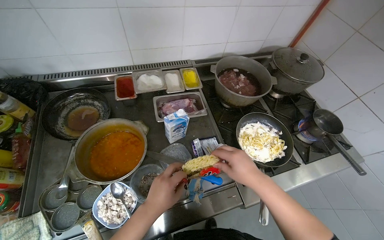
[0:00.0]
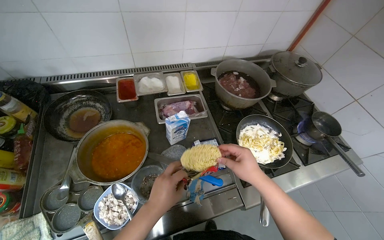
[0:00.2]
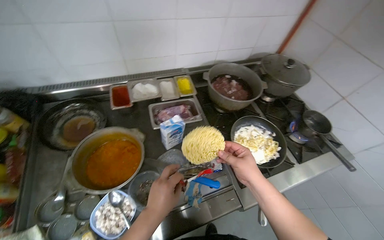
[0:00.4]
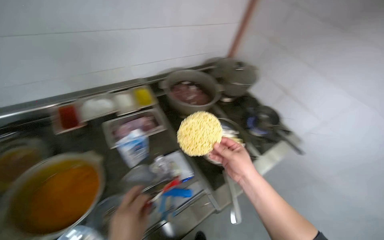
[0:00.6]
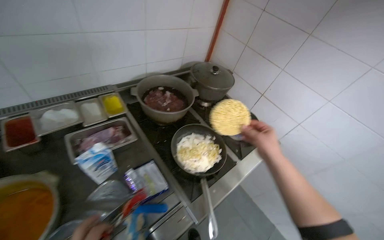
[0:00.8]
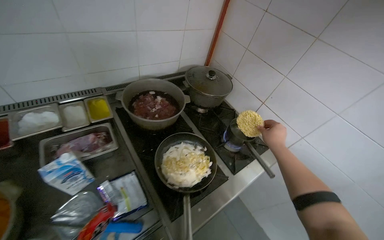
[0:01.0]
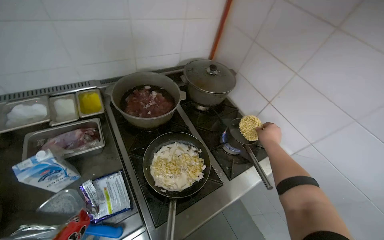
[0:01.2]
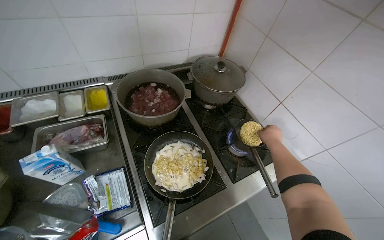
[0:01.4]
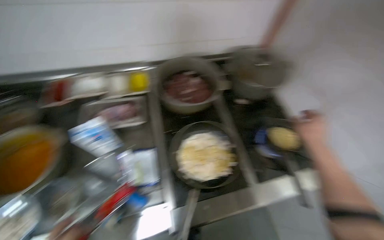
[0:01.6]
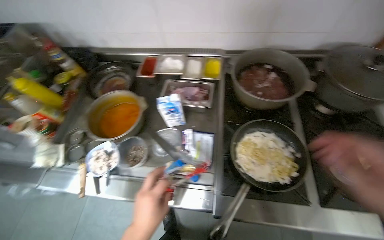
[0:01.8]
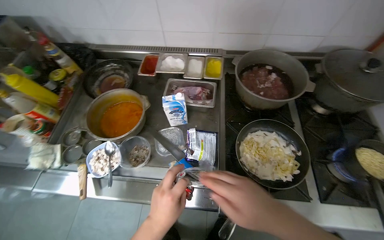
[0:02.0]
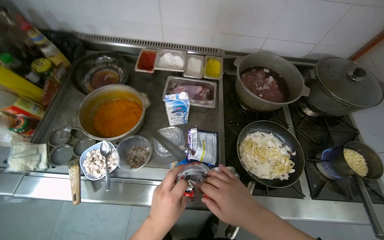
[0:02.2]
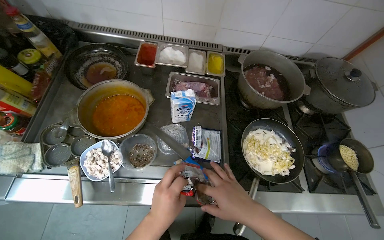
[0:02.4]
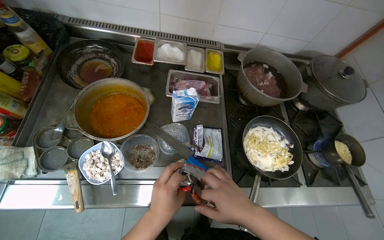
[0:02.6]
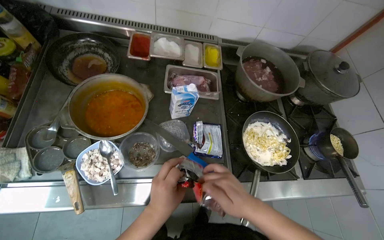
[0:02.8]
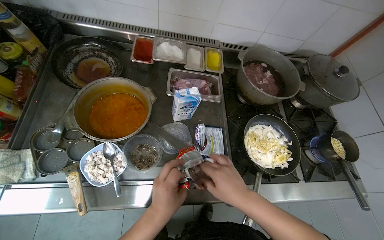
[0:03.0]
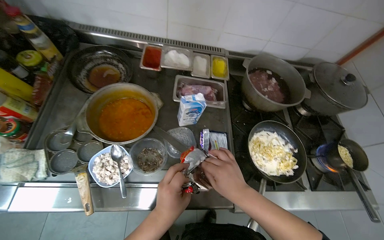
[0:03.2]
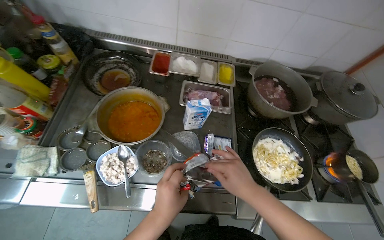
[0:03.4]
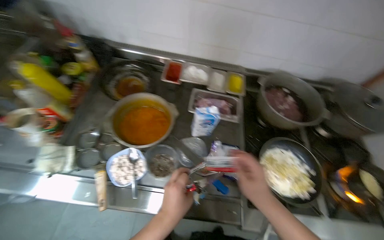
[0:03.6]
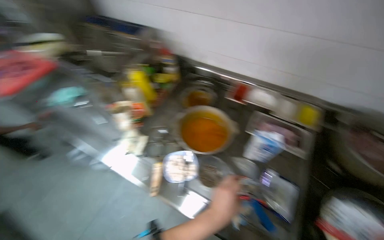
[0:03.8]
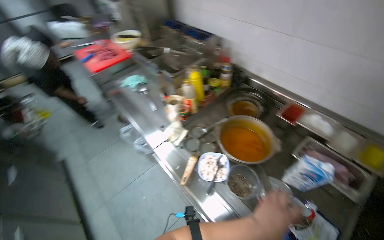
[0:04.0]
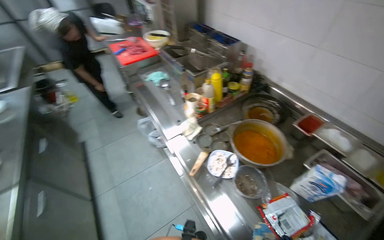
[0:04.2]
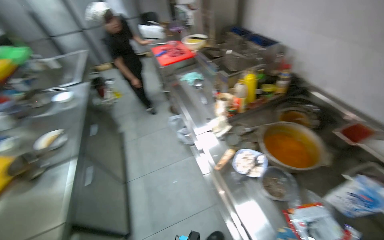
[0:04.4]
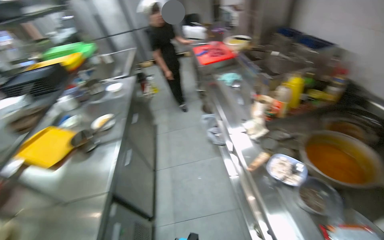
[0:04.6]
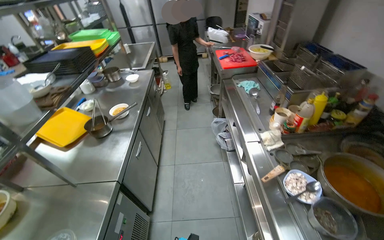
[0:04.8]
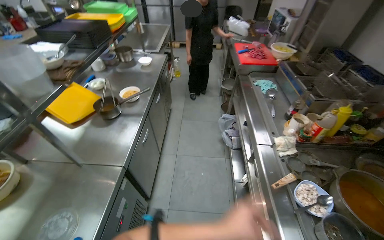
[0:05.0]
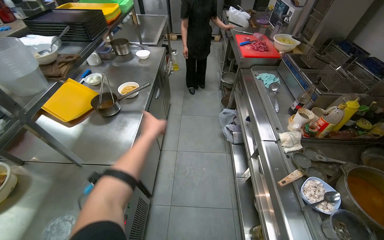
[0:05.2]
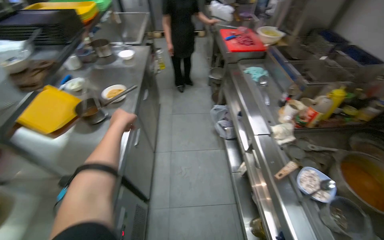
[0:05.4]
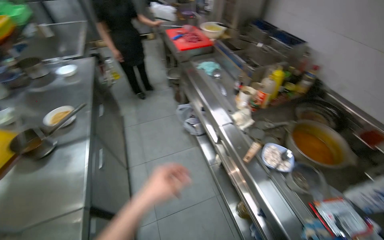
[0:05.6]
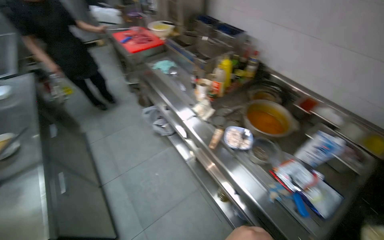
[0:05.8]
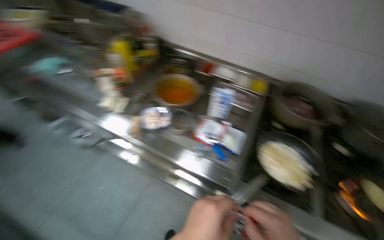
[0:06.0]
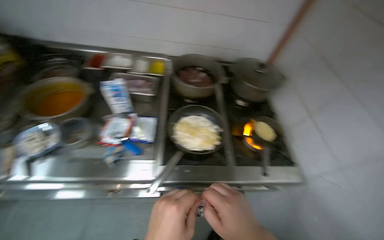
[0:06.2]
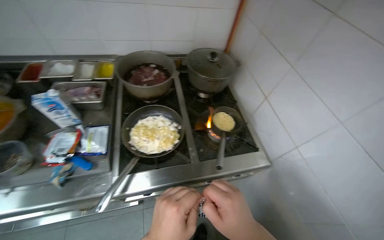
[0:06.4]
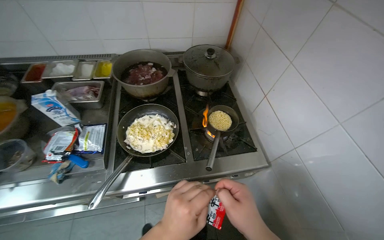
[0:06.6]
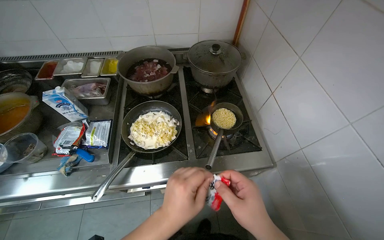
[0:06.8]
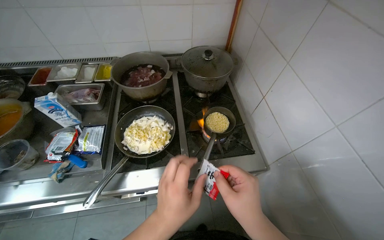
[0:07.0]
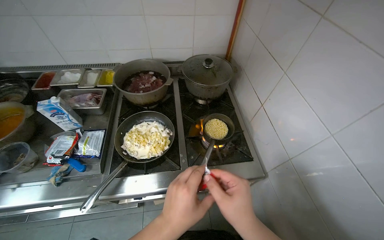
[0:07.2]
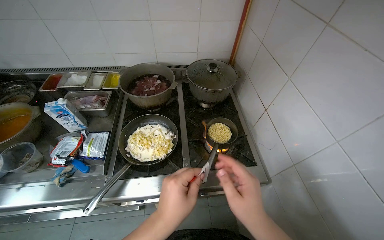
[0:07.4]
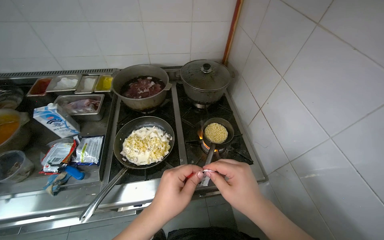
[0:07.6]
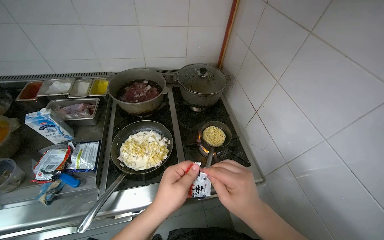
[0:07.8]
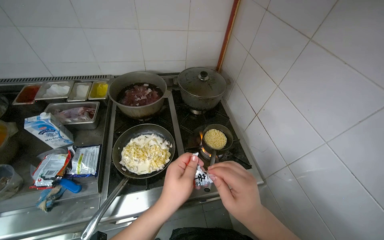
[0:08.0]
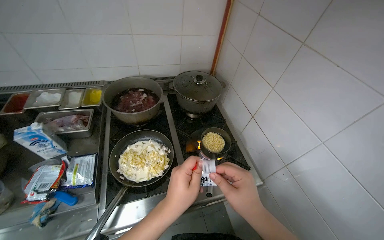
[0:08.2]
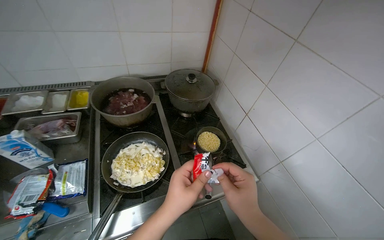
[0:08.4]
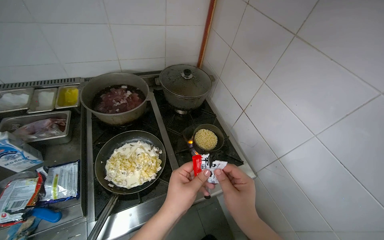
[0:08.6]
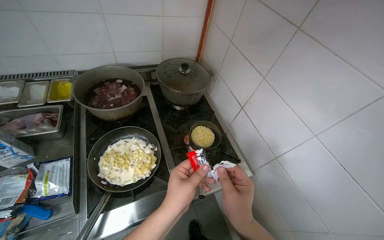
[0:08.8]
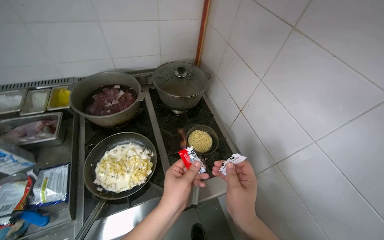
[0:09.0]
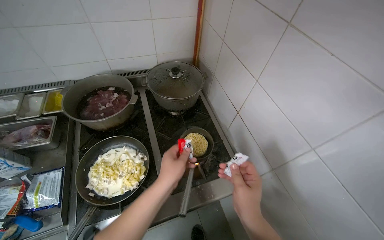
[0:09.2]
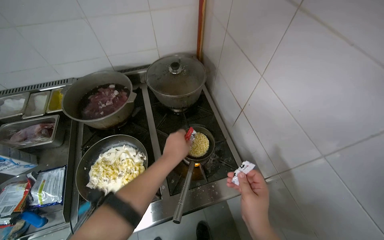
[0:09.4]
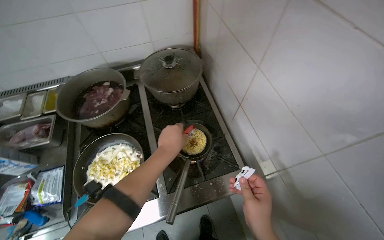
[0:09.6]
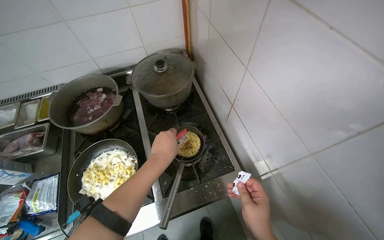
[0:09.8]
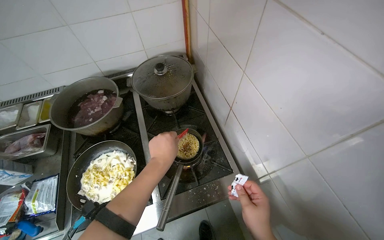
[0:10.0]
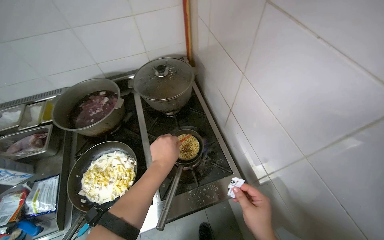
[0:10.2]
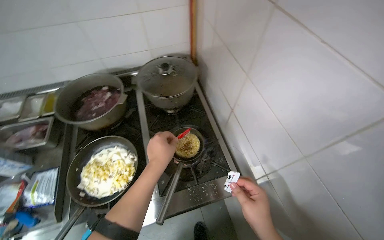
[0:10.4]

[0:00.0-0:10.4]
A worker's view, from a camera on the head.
Job: cooking food.
The whole recording: Preparing instant noodles. The worker opens instant noodle packets and adds the noodles and seasoning to a pot on the stove.
0:00.0 to 0:01.4: The right hand goes some 60 cm to the right, farther from the camera and up the picture.
0:01.4 to 0:03.0: The camera is carried about 40 cm.
0:04.4 to 0:06.0: The head turns to the right by roughly 45 degrees.
0:06.0 to 0:07.4: The camera is carried some 50 cm. The wearer looks roughly 30 degrees further to the right.
0:07.4 to 0:09.0: The left hand heads farther from the camera, covering roughly 10 cm.
0:09.0 to 0:10.4: The left hand moves up the picture, some 15 cm.

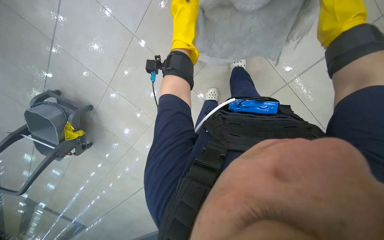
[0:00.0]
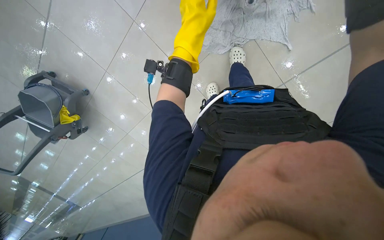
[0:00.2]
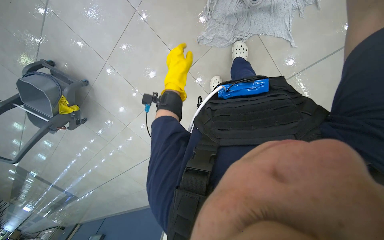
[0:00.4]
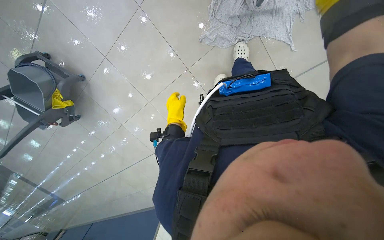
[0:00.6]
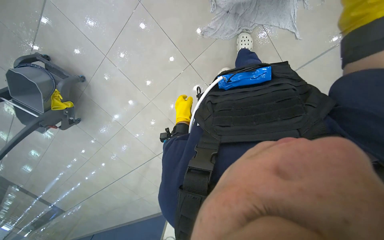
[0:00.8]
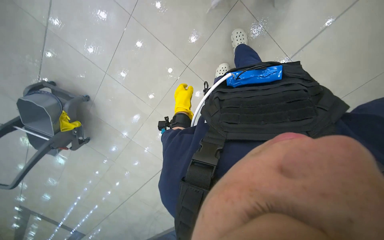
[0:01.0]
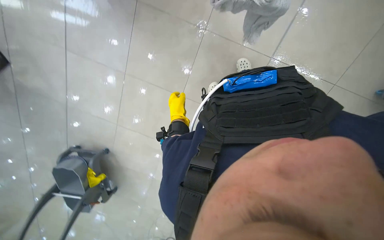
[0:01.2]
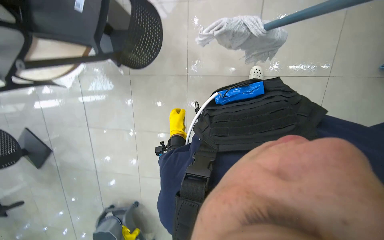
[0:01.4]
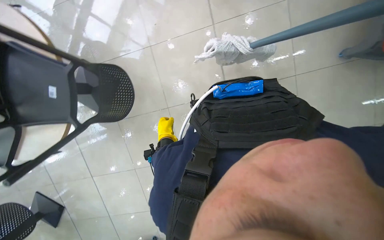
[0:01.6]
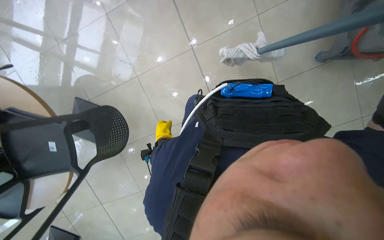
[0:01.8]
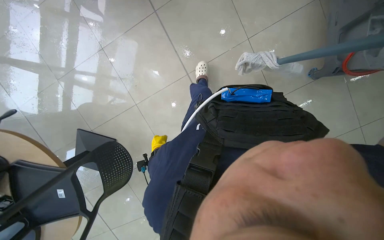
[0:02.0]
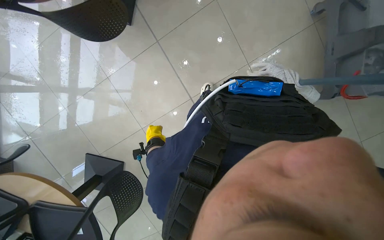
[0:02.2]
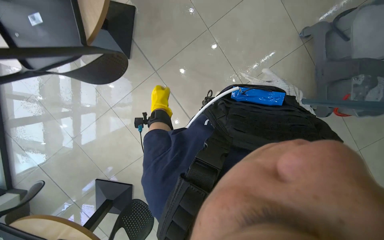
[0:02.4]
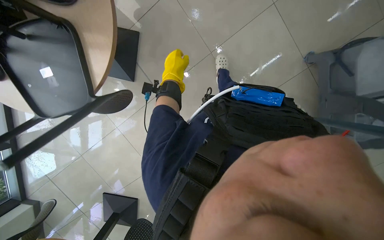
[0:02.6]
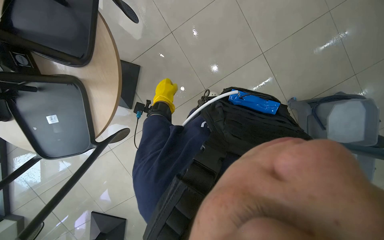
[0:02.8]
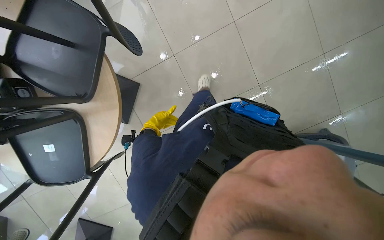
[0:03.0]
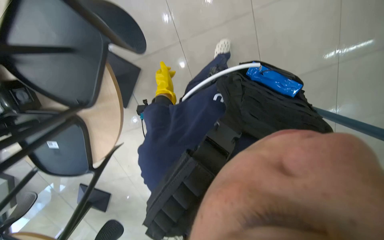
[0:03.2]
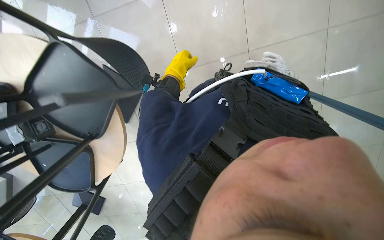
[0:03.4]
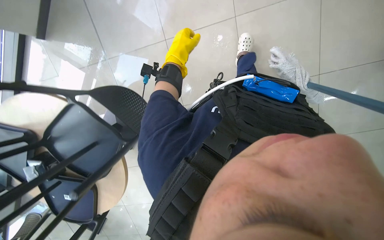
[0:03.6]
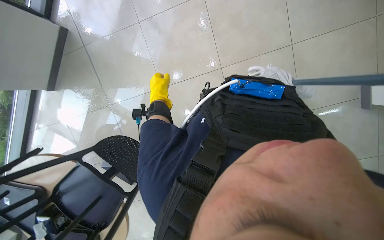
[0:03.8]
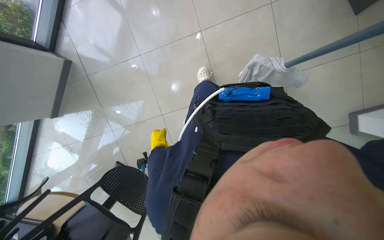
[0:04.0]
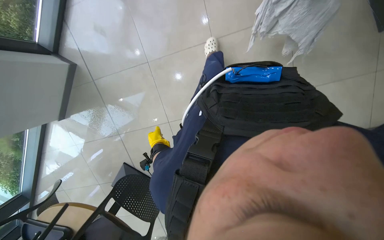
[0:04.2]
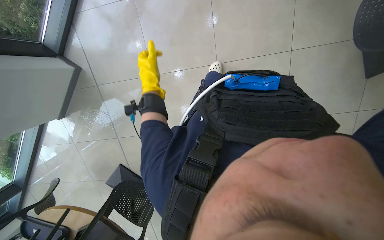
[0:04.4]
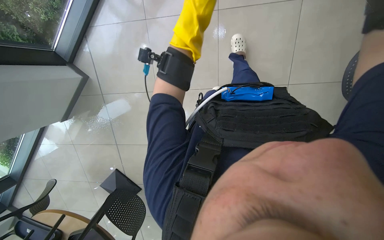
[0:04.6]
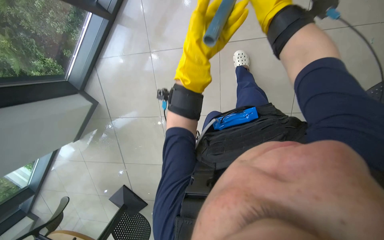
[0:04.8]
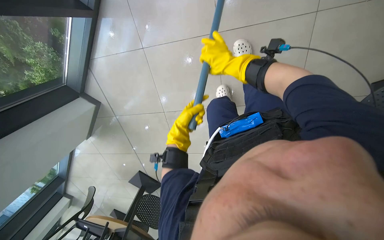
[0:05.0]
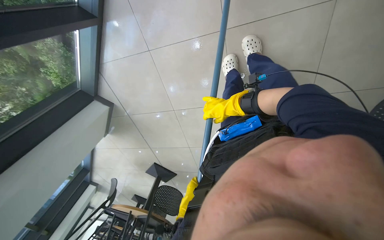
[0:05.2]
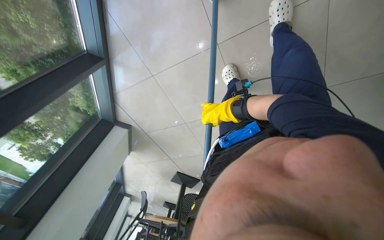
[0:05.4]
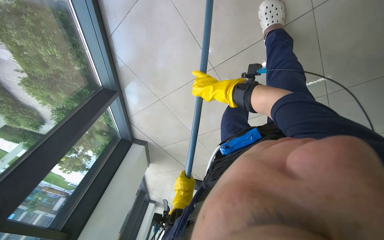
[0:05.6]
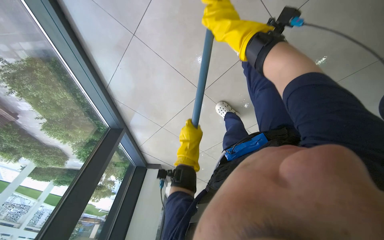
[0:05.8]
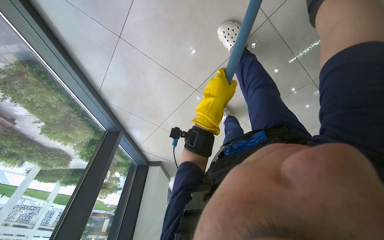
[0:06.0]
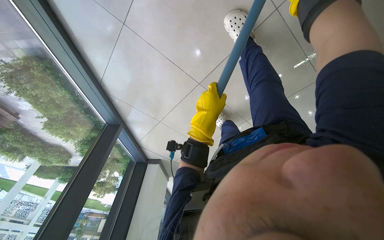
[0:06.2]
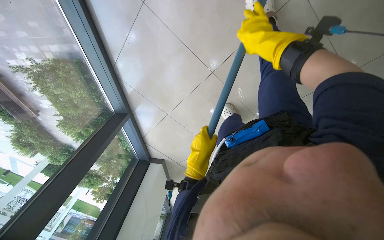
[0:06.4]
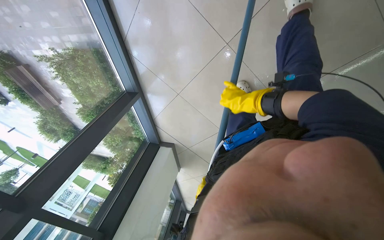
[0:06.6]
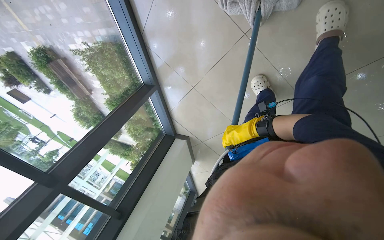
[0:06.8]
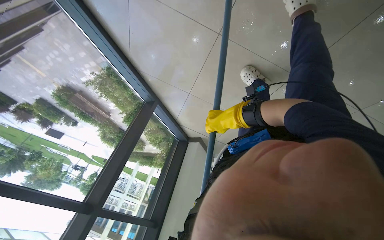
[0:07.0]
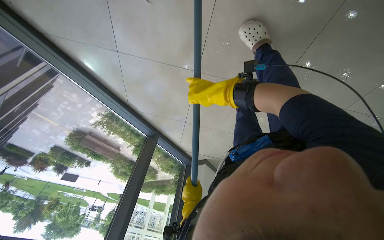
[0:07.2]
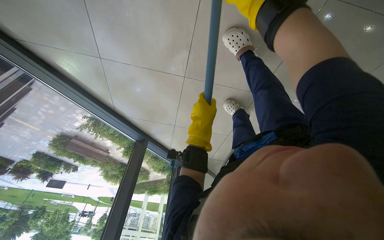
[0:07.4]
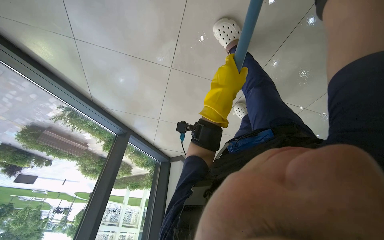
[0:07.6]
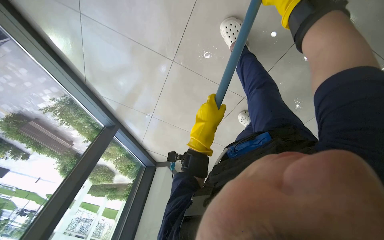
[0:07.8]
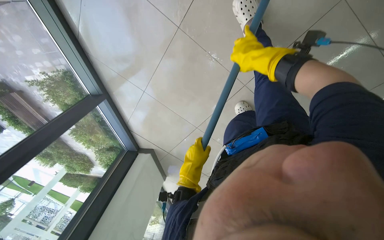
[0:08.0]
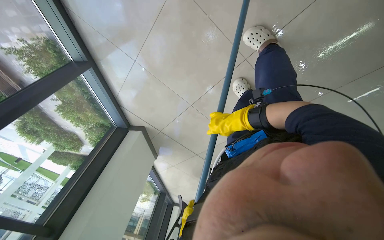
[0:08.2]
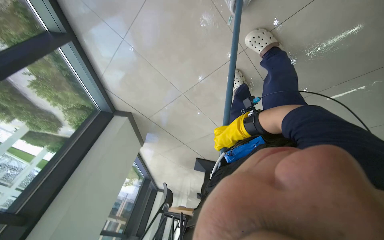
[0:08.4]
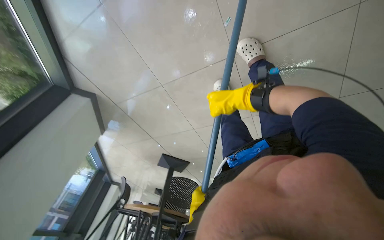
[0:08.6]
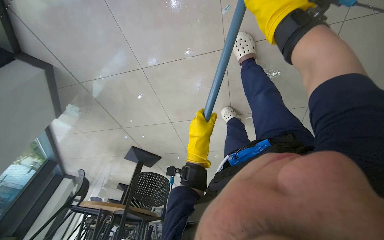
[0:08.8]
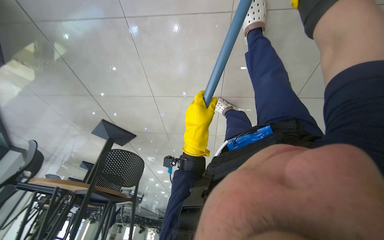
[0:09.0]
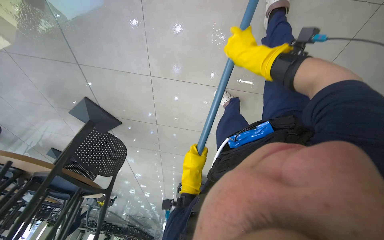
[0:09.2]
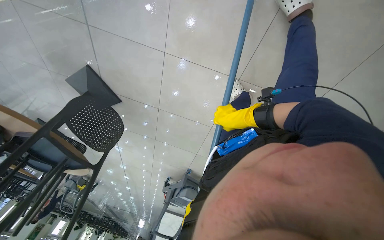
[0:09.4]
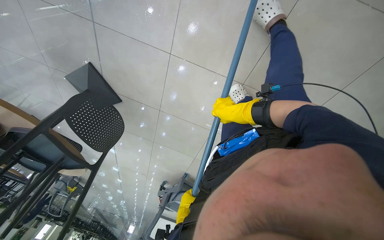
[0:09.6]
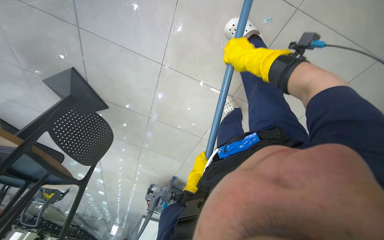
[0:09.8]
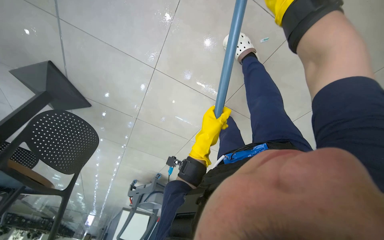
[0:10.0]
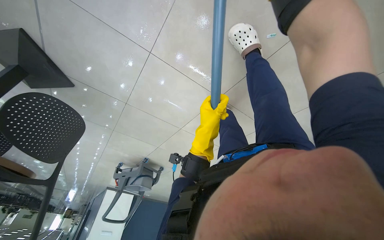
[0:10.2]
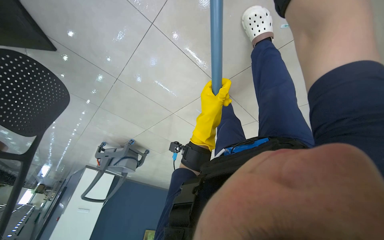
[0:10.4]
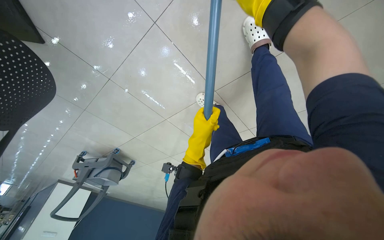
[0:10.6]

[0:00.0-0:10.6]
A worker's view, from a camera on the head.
Job: mopping floor.
The whole recording: Mopping floor. The worker continues mopping the floor, wringing the mop, moving the bucket, and adjusting the mop head.
0:00.0 to 0:01.6: The wearer moves some 40 cm. The wearer looks some 20 degrees further upward. The scene turns some 35 degrees counterclockwise in the picture.
0:01.6 to 0:03.0: The camera travels about 1.5 m.
0:03.0 to 0:04.6: The head travels some 70 cm.
0:07.6 to 0:09.0: The wearer moves about 80 cm. The camera is aimed about 45 degrees further to the right. The scene turns some 40 degrees clockwise in the picture.
